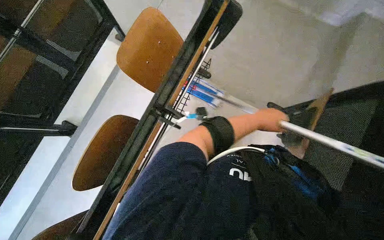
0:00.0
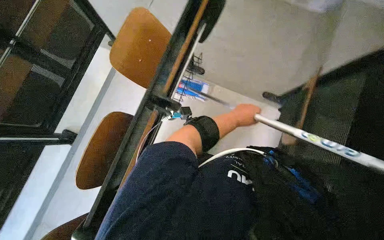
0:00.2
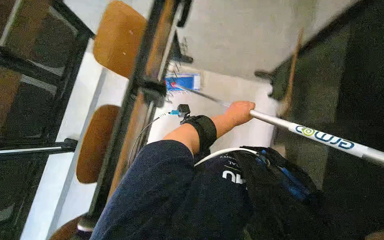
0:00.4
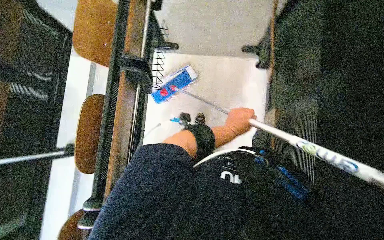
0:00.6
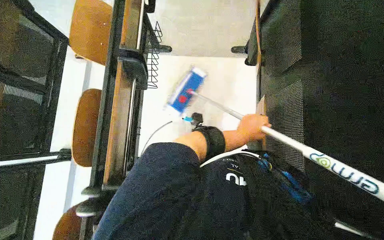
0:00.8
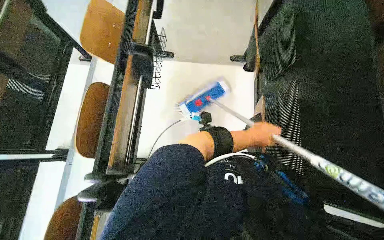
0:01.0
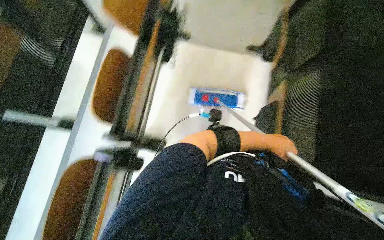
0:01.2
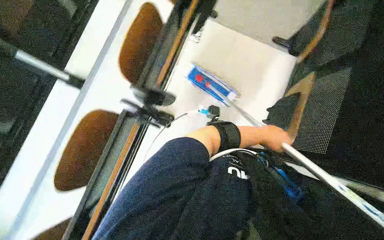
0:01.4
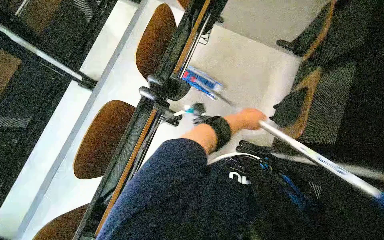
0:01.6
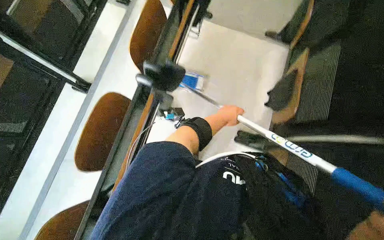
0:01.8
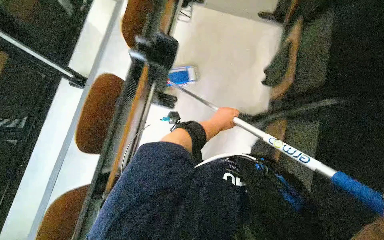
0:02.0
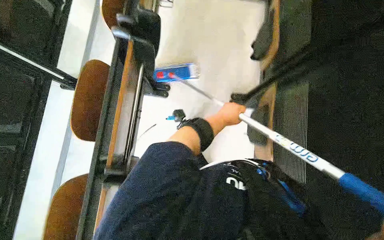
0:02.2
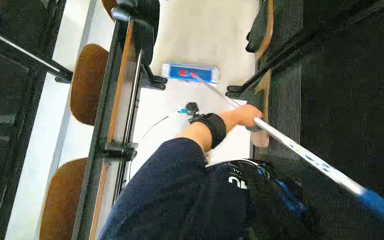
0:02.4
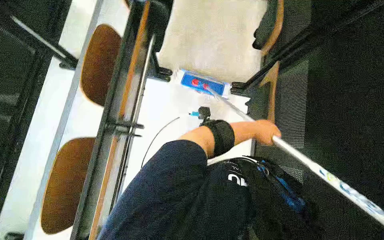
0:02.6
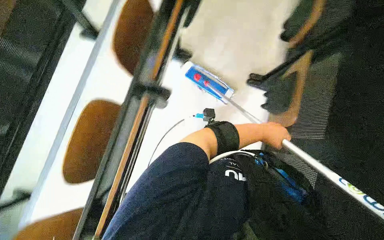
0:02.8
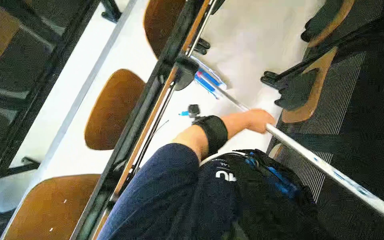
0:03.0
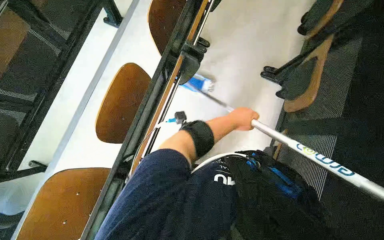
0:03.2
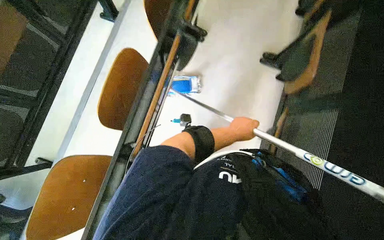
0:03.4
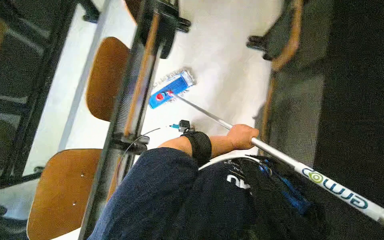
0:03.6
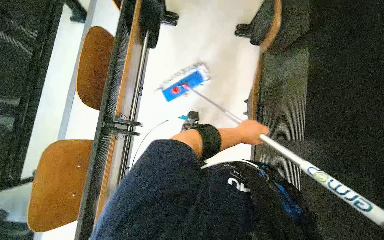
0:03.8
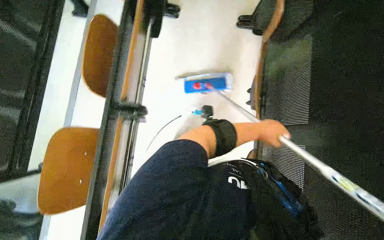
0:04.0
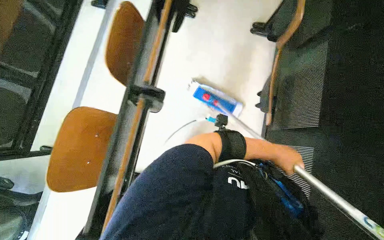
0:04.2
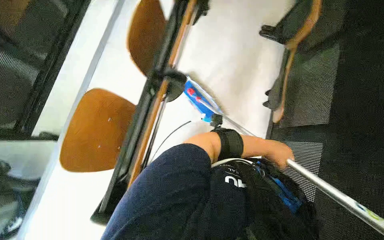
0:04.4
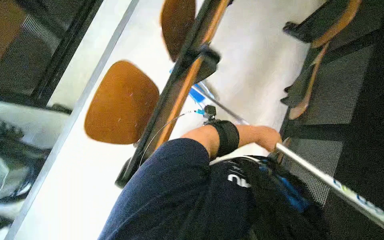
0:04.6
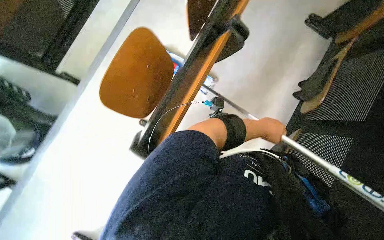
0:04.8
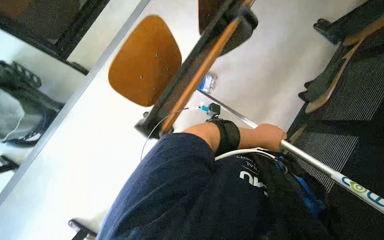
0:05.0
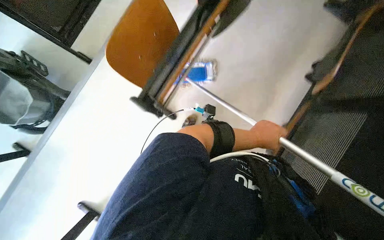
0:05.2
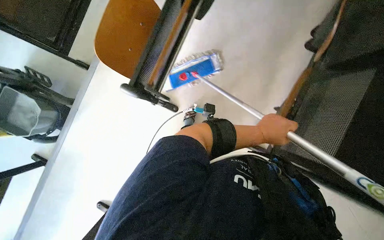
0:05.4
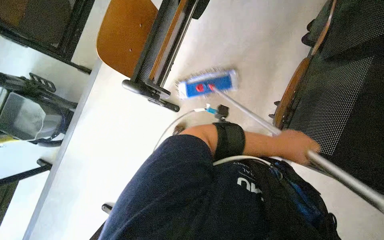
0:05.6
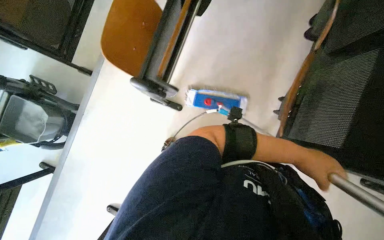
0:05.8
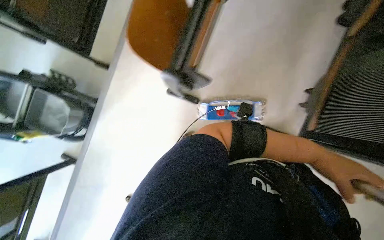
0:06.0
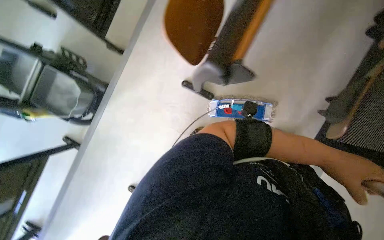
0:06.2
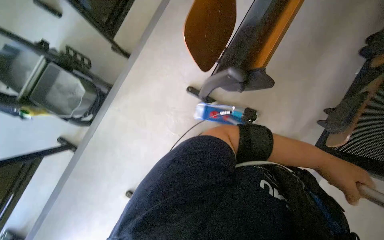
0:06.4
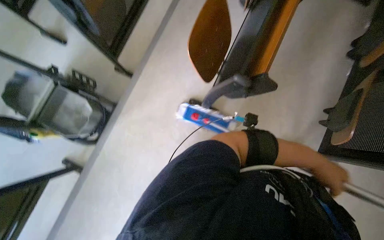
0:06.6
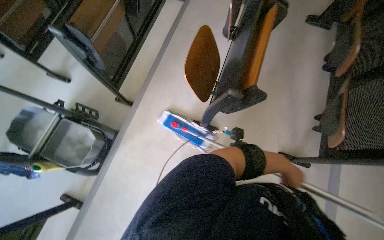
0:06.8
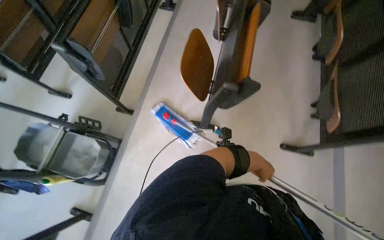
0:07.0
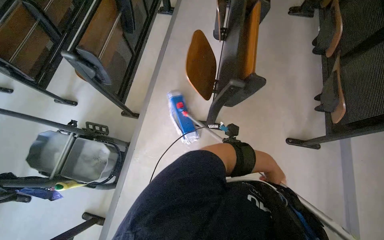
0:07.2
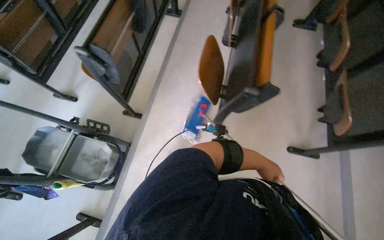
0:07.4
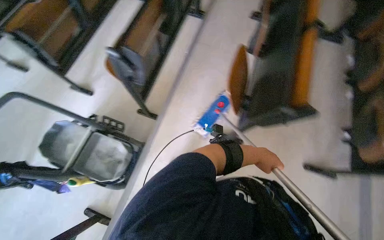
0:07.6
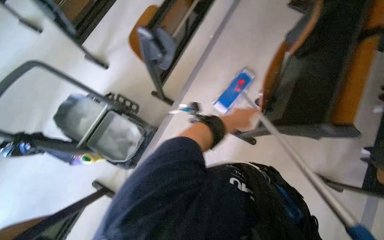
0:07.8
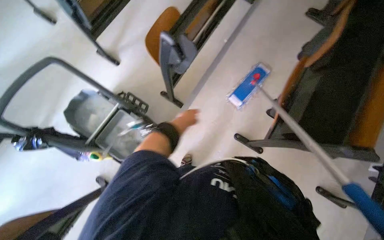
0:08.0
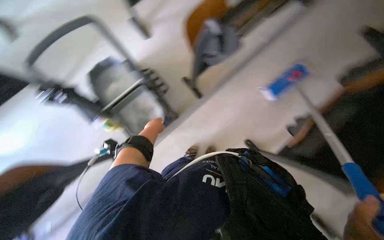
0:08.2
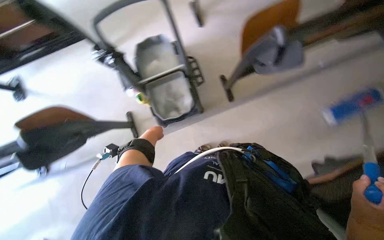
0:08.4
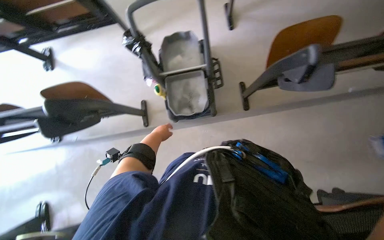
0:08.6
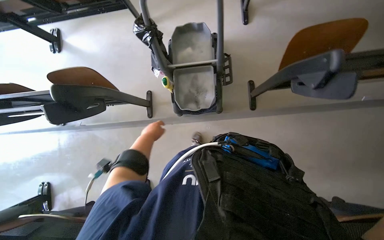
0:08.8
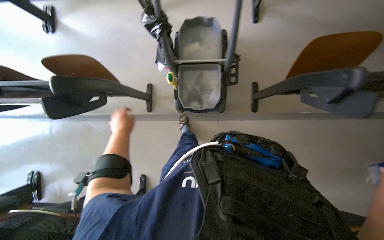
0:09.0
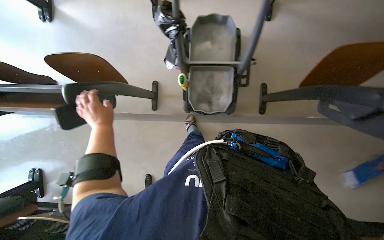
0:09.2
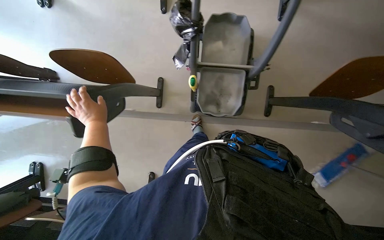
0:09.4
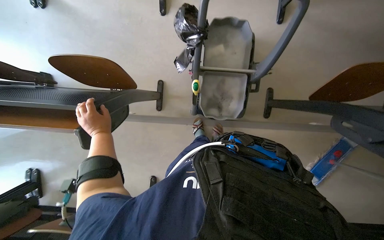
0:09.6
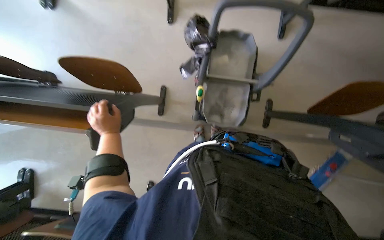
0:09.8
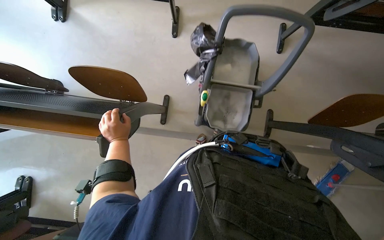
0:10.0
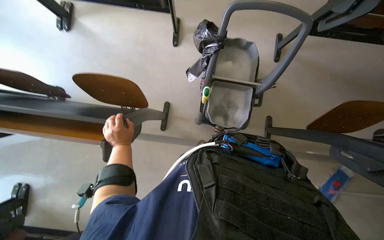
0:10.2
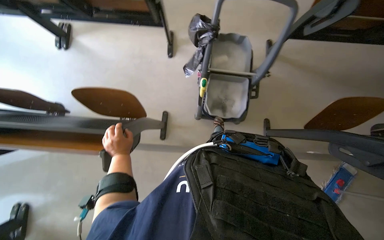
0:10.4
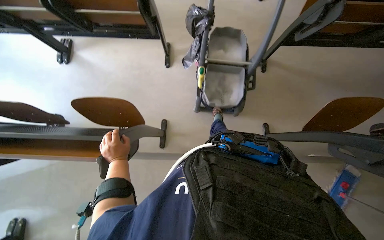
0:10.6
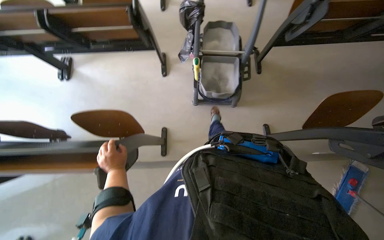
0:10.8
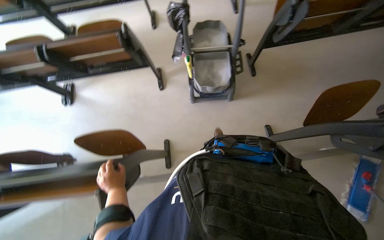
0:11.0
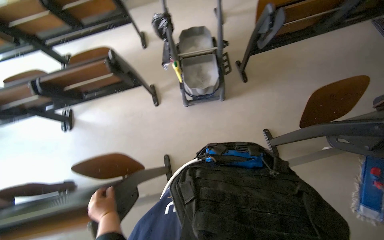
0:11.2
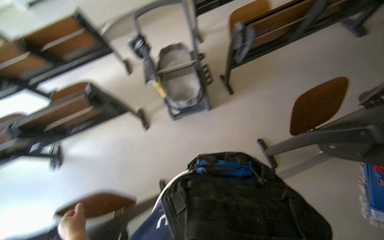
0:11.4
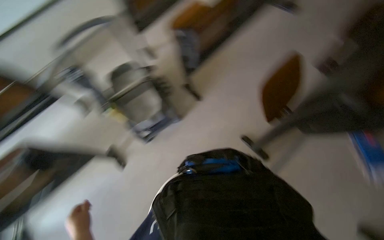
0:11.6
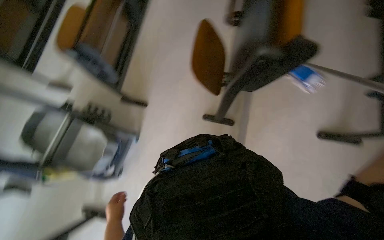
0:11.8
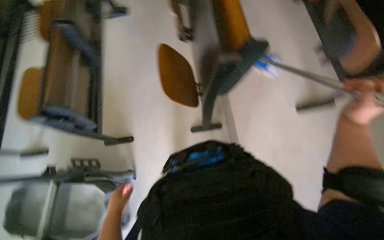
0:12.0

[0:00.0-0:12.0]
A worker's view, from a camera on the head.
Job: mopping floor.
The whole recording: Mopping classroom floor. The worker prepares the mop and then mops the classroom floor between the desks.
0:00.0 to 0:01.6: The head travels roughly 50 cm.
0:01.6 to 0:03.0: The wearer moves roughly 50 cm.
0:03.0 to 0:04.4: The wearer moves about 50 cm.
0:04.4 to 0:06.0: The wearer's head swings some 15 degrees to the left.
0:06.0 to 0:07.6: The camera travels to the left, approximately 60 cm. The view tilts approximately 20 degrees upward.
0:07.6 to 0:09.0: The head travels approximately 40 cm. The head rotates roughly 70 degrees to the left. The wearer looks about 20 degrees further downward.
0:10.4 to 0:12.0: The view tilts approximately 30 degrees upward. The scene turns approximately 70 degrees counterclockwise in the picture.

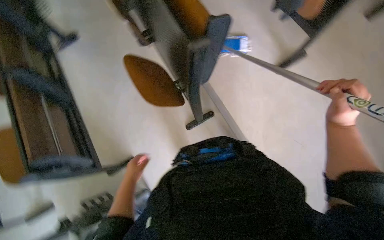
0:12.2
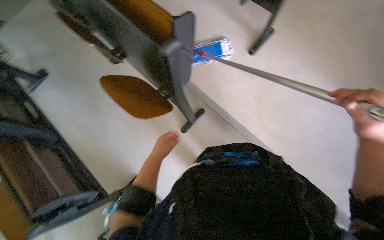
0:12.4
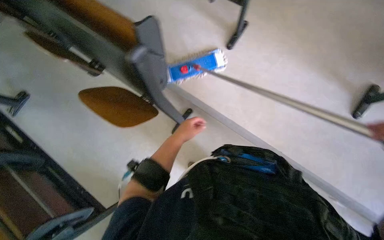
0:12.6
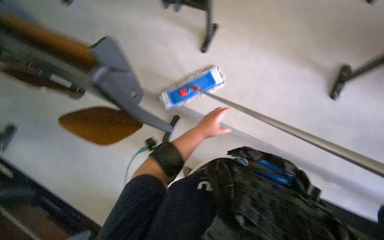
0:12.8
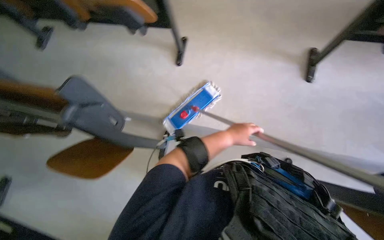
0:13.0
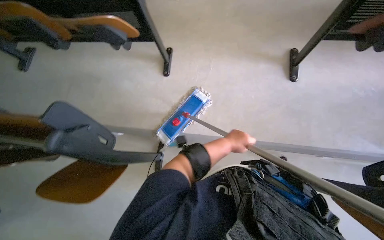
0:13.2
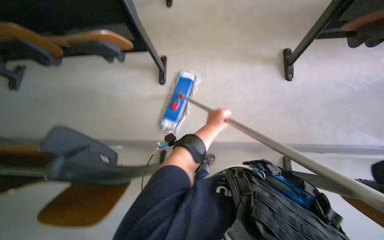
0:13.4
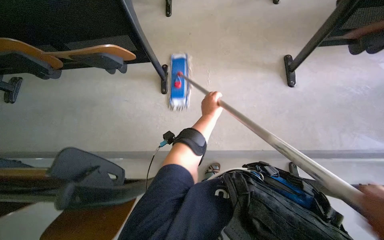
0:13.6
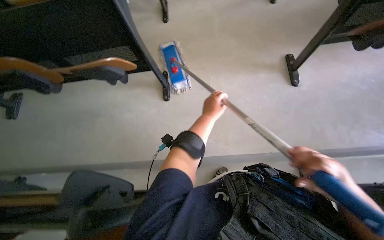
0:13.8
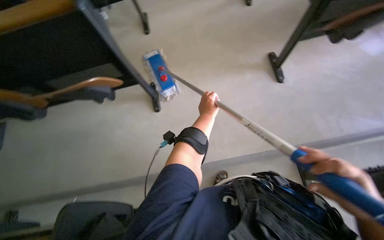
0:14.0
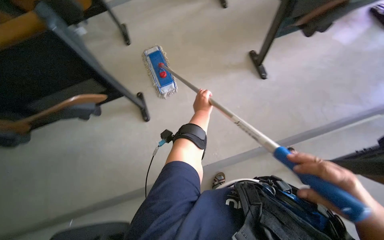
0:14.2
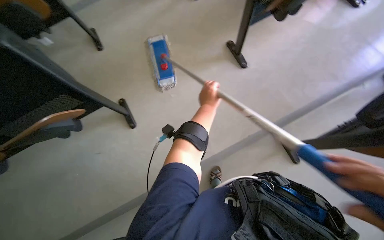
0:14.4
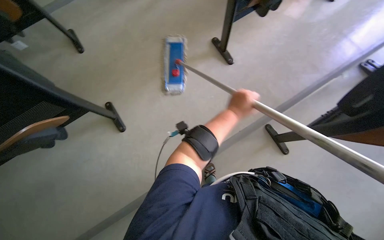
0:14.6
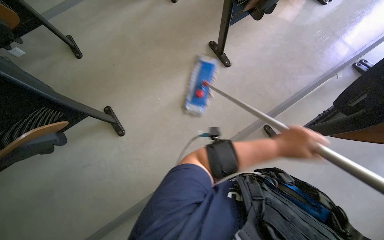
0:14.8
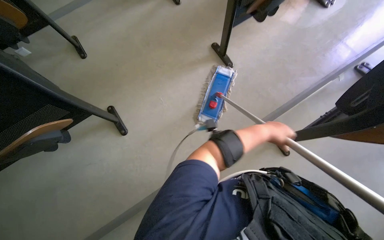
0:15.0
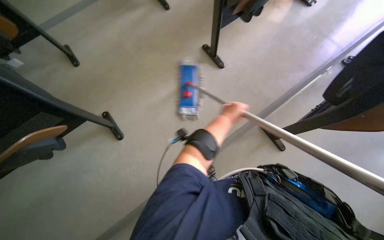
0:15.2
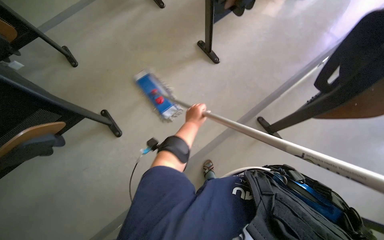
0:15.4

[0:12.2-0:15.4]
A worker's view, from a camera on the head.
Job: mopping floor.
The whole recording: Mopping classroom floor. The worker prepares the mop and then mops the classroom floor between the desks.
0:12.2 to 0:13.8: The scene rotates counterclockwise by approximately 55 degrees.
0:13.8 to 0:15.4: The head rotates roughly 35 degrees to the right.

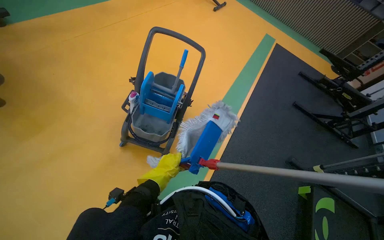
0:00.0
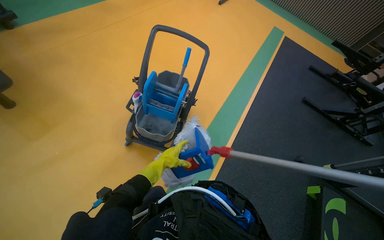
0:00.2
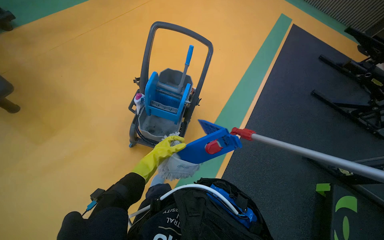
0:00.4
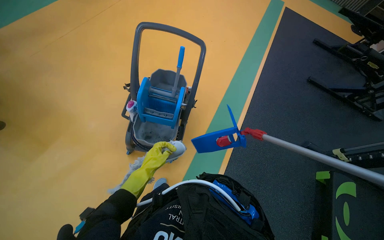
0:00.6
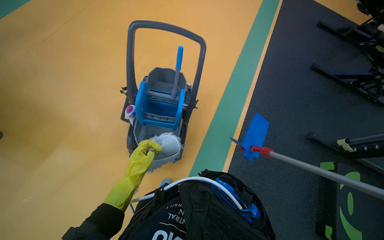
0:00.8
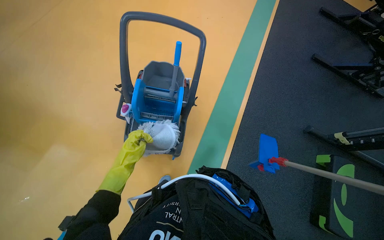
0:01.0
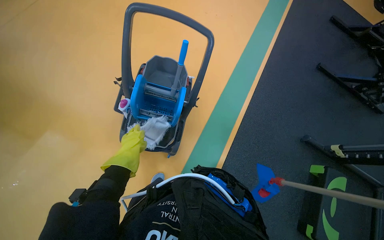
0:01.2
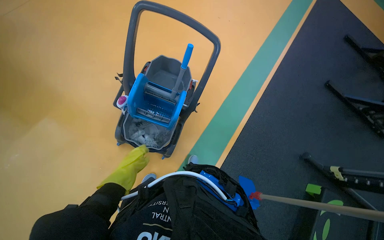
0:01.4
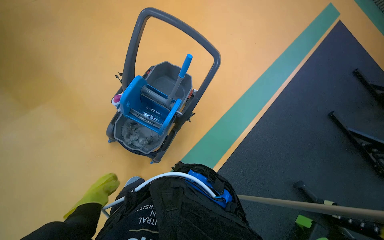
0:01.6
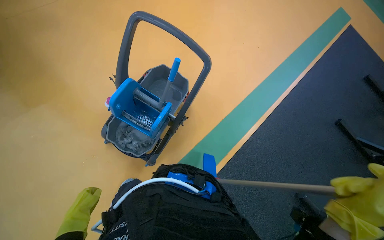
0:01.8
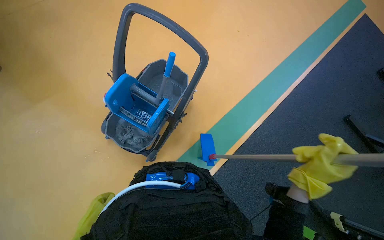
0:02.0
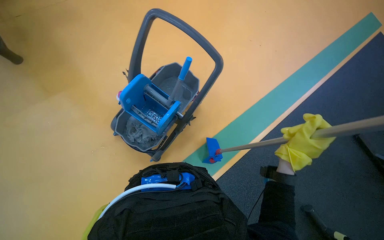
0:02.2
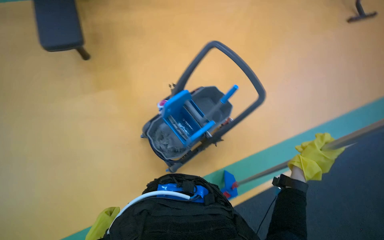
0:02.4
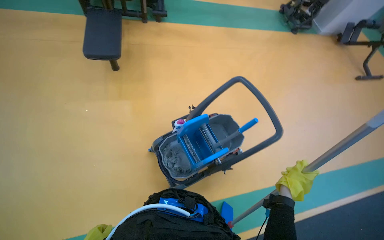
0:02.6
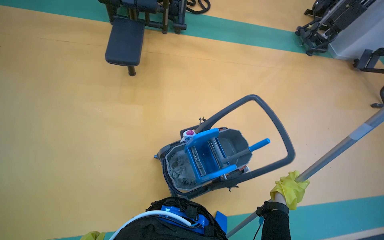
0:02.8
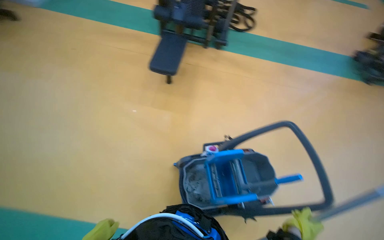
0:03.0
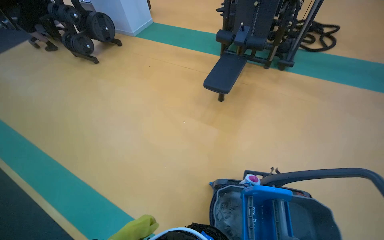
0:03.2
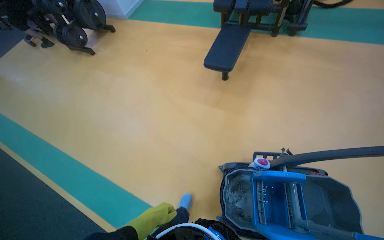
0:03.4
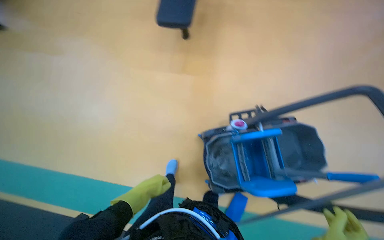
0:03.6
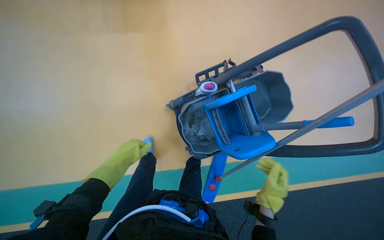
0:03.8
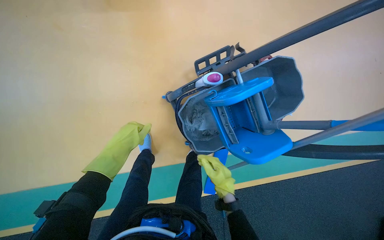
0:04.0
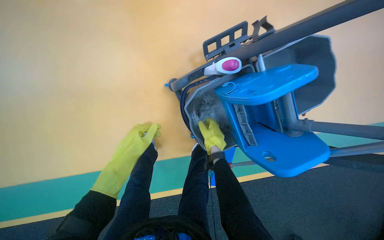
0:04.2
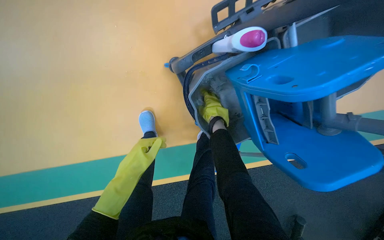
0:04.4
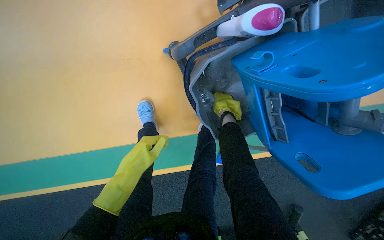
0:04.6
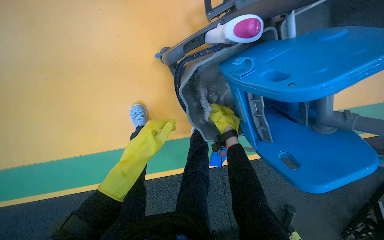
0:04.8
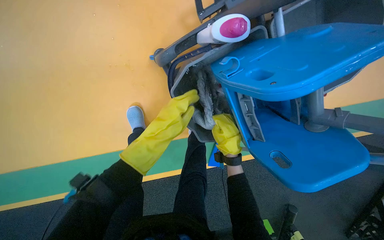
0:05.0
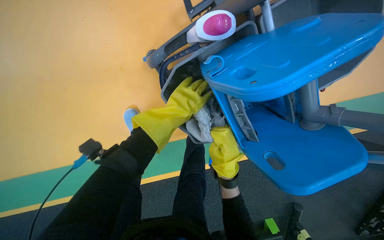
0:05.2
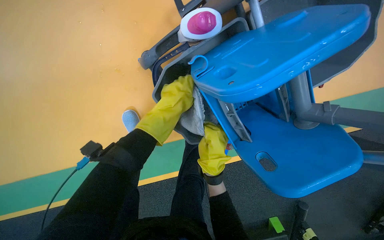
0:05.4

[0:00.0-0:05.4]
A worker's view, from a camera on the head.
Job: preparing cleaning supplies.
The whole recording: Wringing mop head. The worker wrings the mop head using the bucket's wringer.
0:00.0 to 0:01.4: The wearer looks some 15 degrees further downward.
0:01.4 to 0:02.8: The wearer looks some 55 degrees further to the left. The camera pitches upward, by approximately 25 degrees.
0:02.8 to 0:04.0: The wearer looks roughly 30 degrees further downward.
0:04.0 to 0:05.4: The view tips downward by about 20 degrees. The left hand heads to the right and up the picture, covering roughly 30 cm. Meanwhile the right hand travels up the picture and back again, roughly 30 cm each way.
